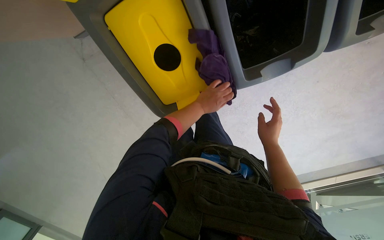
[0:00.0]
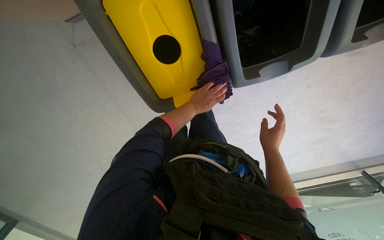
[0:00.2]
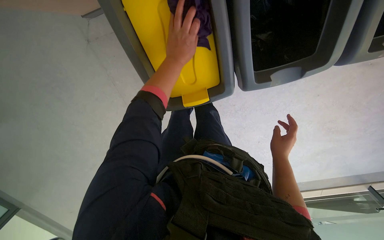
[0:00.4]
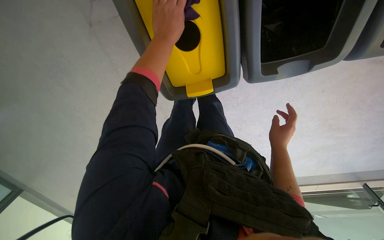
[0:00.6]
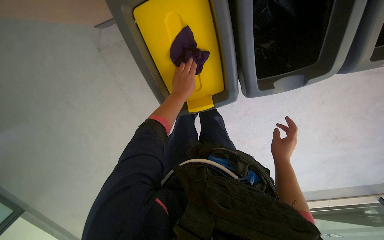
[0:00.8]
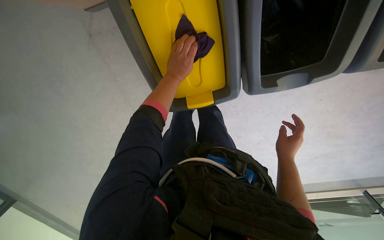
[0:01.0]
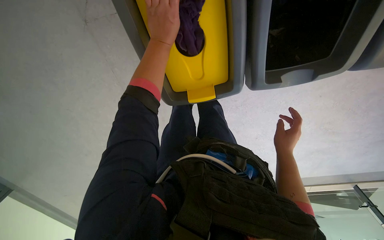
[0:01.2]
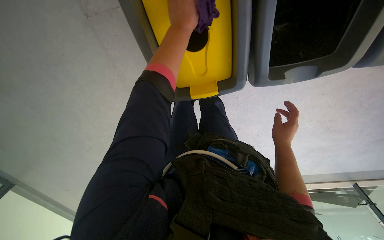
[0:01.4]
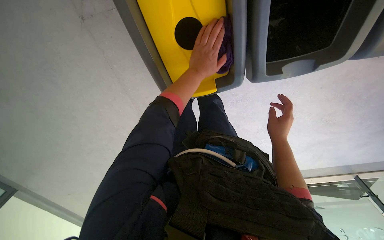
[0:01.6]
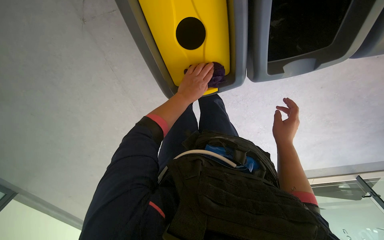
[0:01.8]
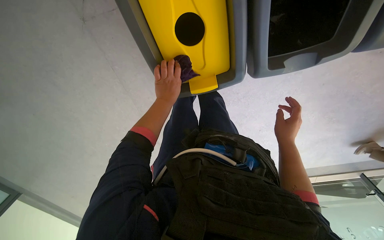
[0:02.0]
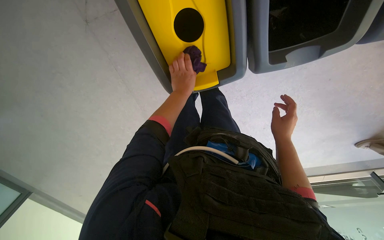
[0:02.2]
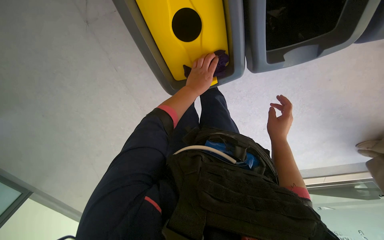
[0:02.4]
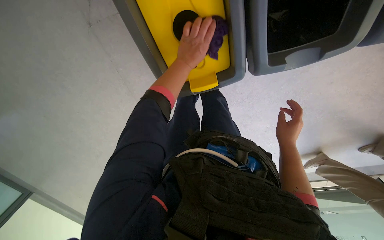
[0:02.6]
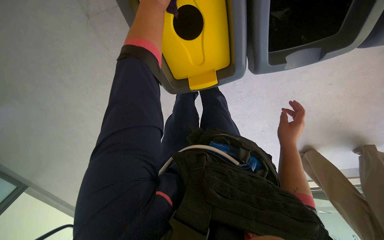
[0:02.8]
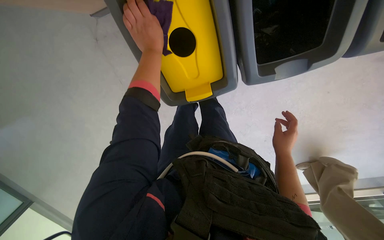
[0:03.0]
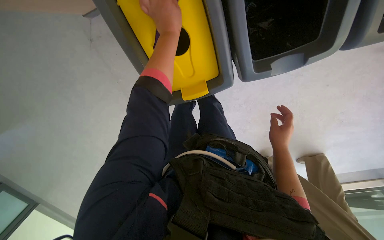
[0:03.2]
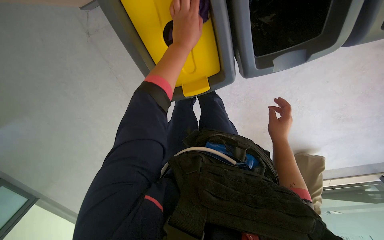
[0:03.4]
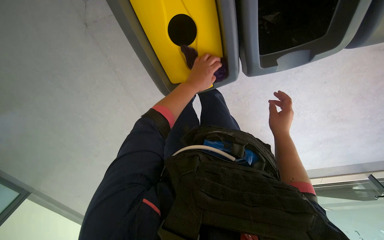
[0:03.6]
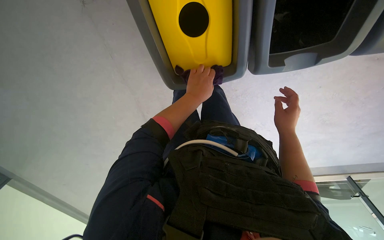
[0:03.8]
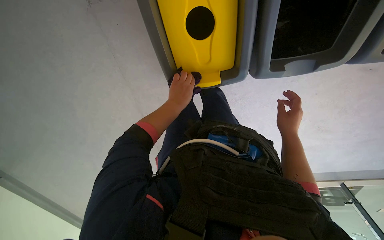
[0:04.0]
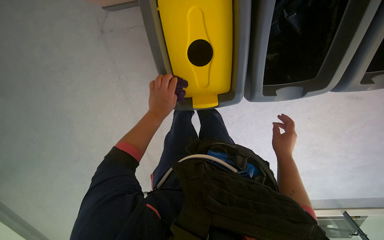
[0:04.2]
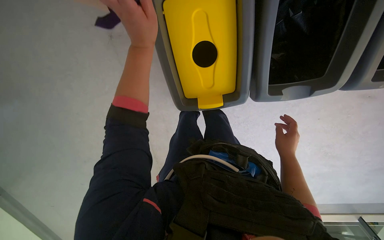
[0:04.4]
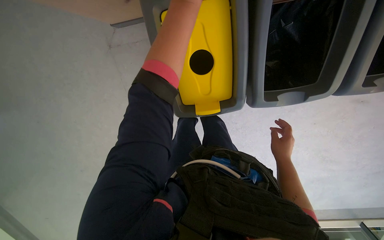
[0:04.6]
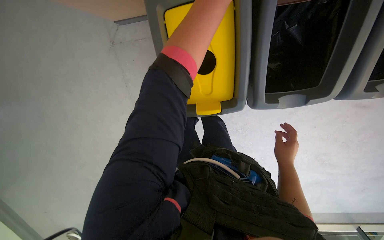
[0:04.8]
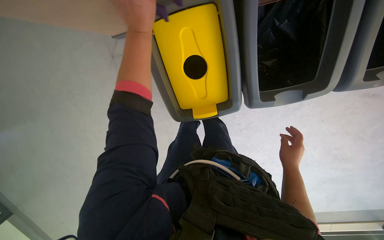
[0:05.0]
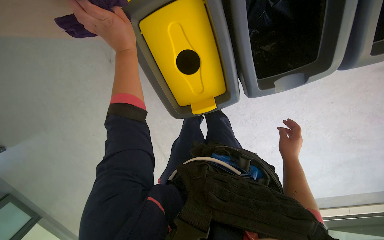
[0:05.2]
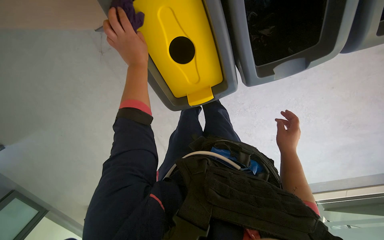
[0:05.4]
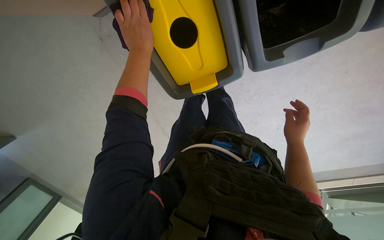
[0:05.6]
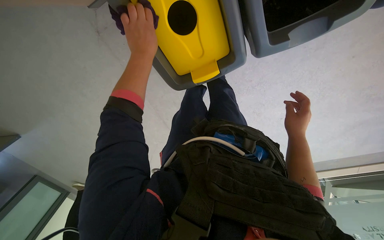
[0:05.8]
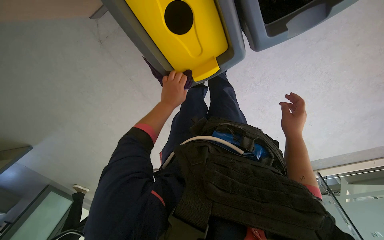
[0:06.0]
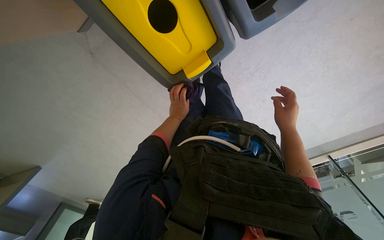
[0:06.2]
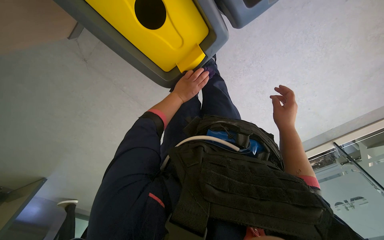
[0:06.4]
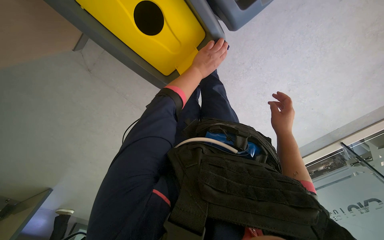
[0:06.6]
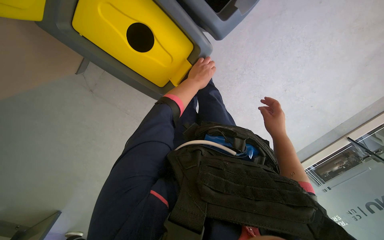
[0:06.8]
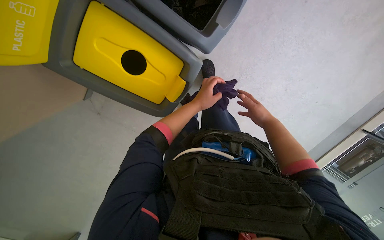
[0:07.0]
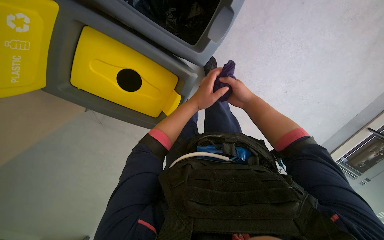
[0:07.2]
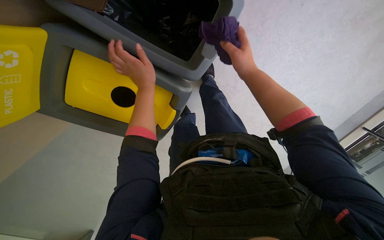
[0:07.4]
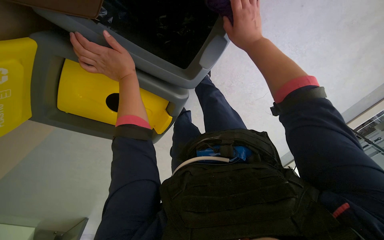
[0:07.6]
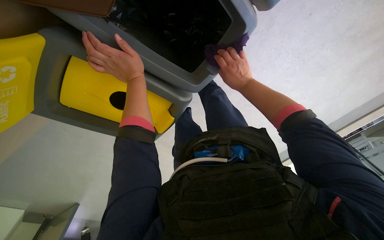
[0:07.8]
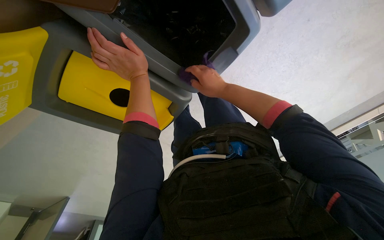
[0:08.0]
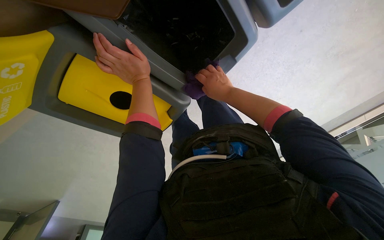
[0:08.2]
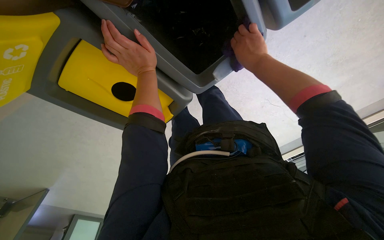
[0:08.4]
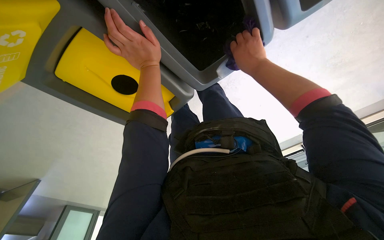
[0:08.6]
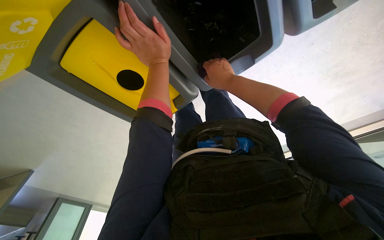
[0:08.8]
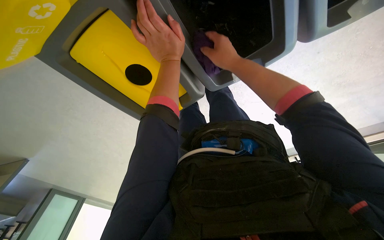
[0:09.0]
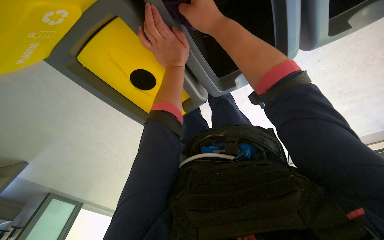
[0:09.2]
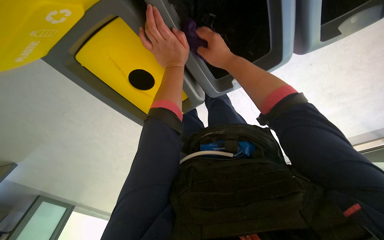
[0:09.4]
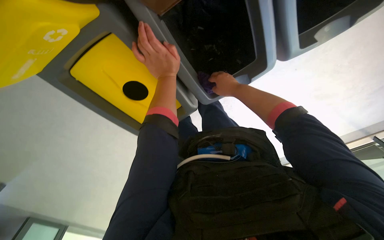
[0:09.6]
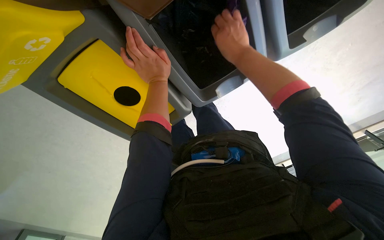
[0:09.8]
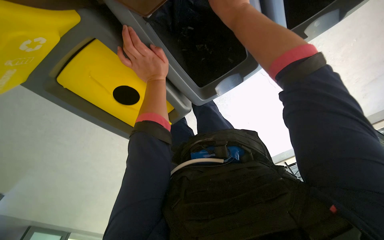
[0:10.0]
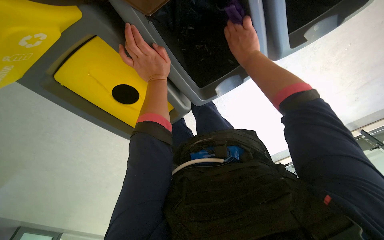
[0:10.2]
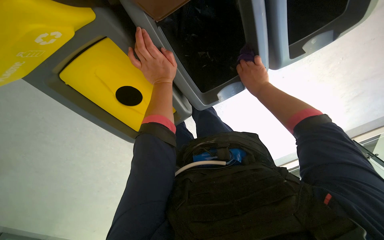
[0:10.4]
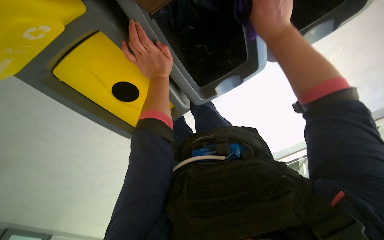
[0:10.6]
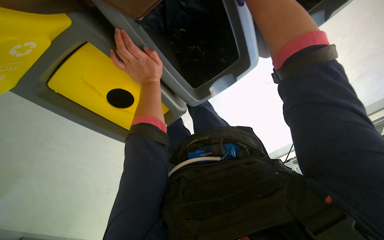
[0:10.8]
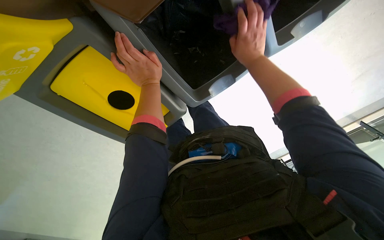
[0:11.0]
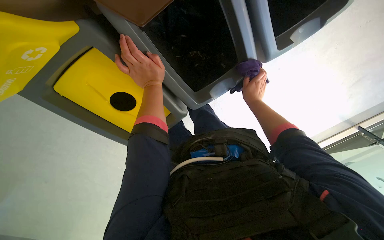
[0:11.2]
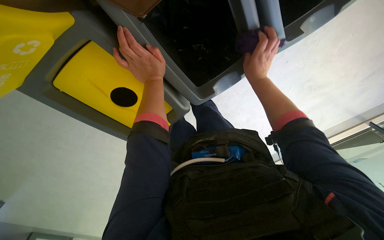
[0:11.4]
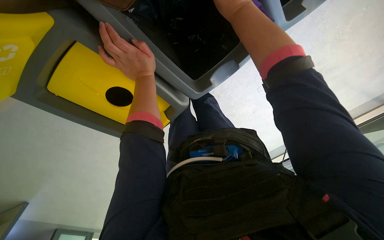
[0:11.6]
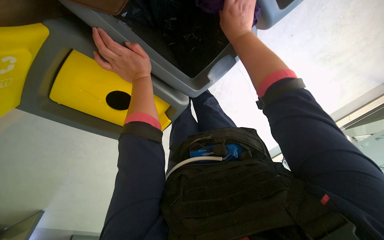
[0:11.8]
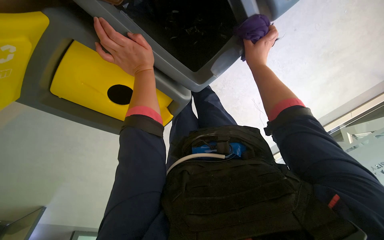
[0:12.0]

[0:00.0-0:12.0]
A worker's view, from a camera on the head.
Job: wiping surfaces.
The whole recording: Wiping recycling bins. The worker wipes the tops of the recycling bins with a cloth.
0:00.0 to 0:01.6: The left hand moves up and down the picture over some 25 cm, changing direction 3 times.
0:01.6 to 0:03.0: The left hand moves to the left, roughly 10 cm, and goes up the picture and returns, approximately 10 cm each way.
0:03.0 to 0:04.4: The left hand travels nearer to the camera by roughly 10 cm, and travels down the picture and back again, approximately 20 cm each way.
0:04.4 to 0:06.0: The view tilts approximately 10 degrees downward.
0:06.0 to 0:07.6: The scene turns approximately 40 degrees counterclockwise in the picture.
0:07.6 to 0:09.0: The right hand travels to the left and nearer to the camera by roughly 25 cm.
0:09.0 to 0:10.4: The right hand moves nearer and farther over about 25 cm, changing direction 2 times.
0:10.4 to 0:12.0: The right hand swings nearer and farther, approximately 30 cm each way, with 3 reversals.

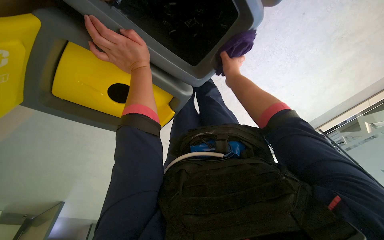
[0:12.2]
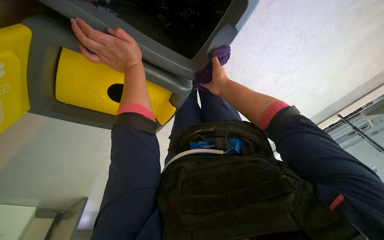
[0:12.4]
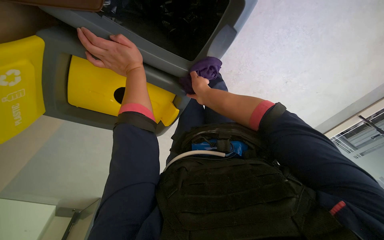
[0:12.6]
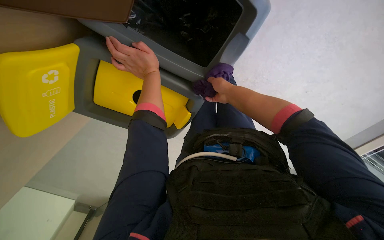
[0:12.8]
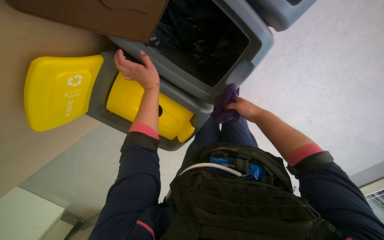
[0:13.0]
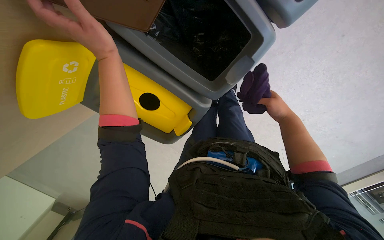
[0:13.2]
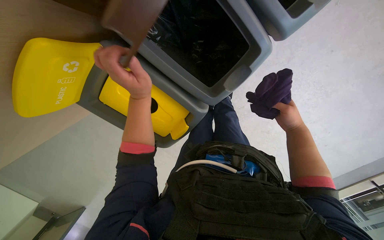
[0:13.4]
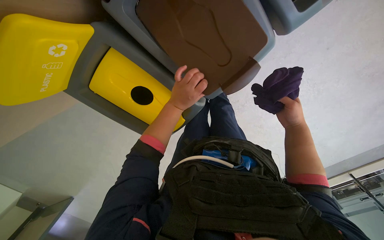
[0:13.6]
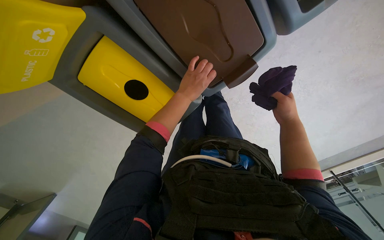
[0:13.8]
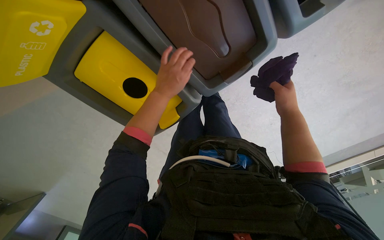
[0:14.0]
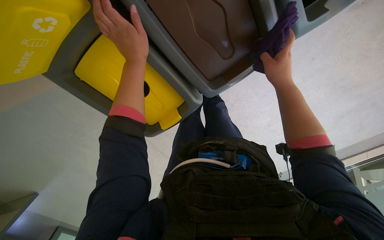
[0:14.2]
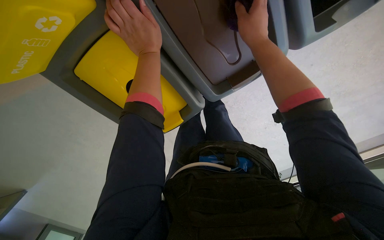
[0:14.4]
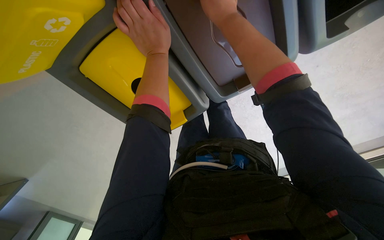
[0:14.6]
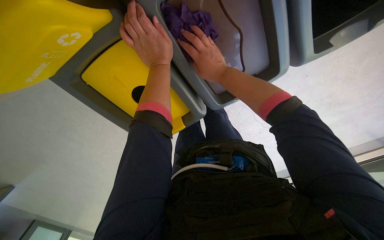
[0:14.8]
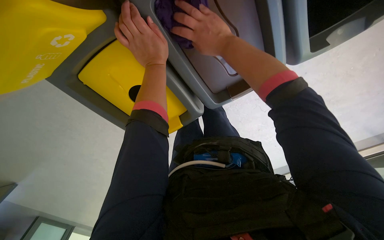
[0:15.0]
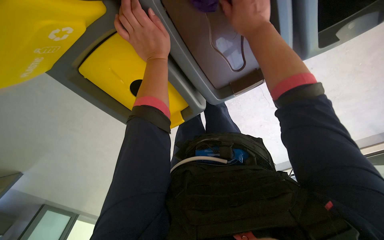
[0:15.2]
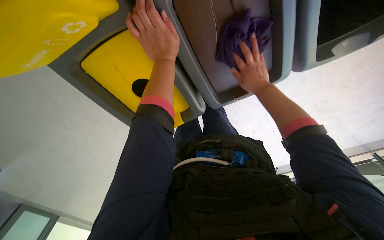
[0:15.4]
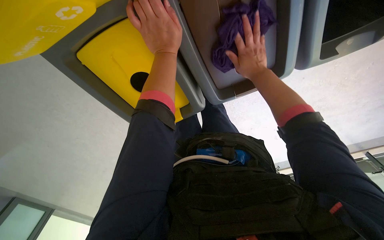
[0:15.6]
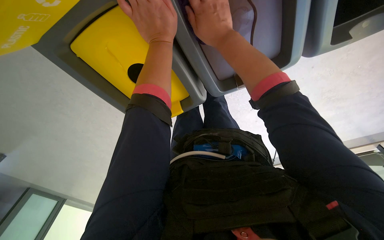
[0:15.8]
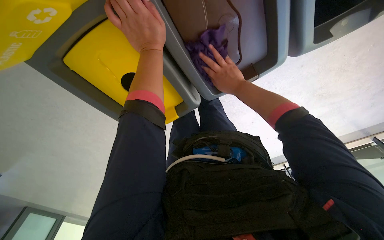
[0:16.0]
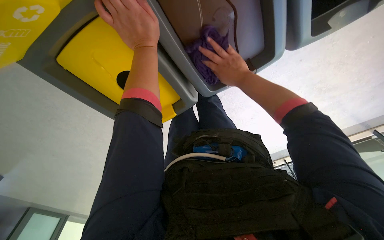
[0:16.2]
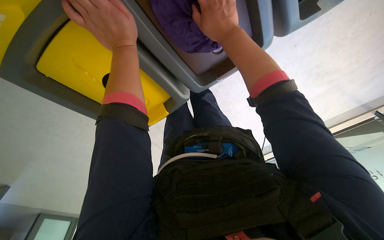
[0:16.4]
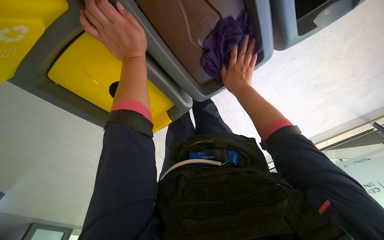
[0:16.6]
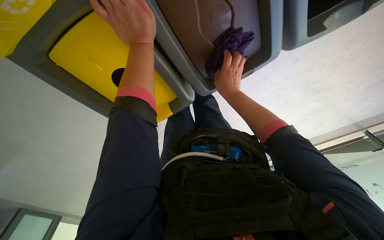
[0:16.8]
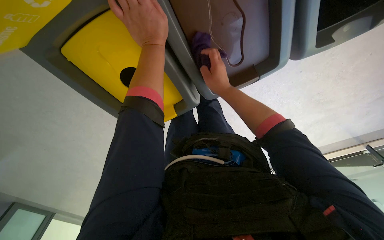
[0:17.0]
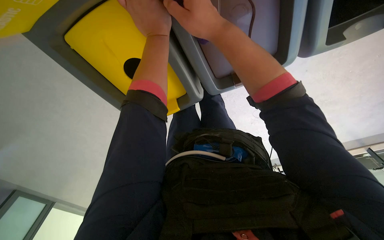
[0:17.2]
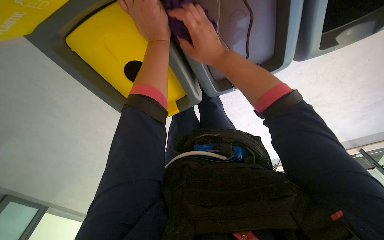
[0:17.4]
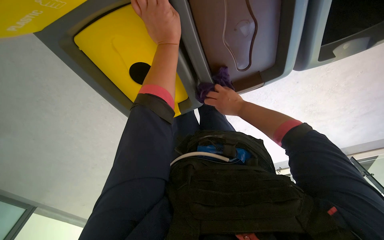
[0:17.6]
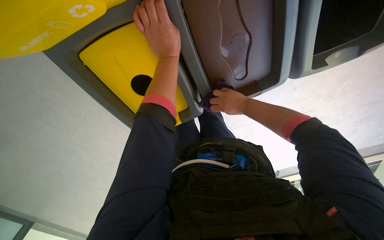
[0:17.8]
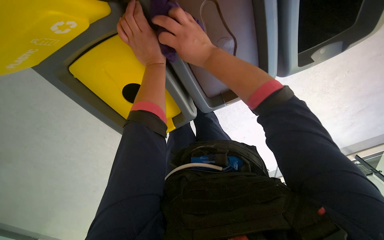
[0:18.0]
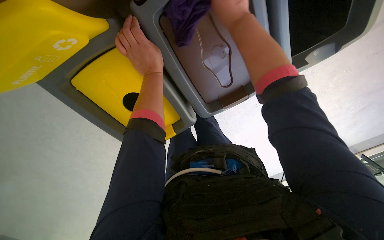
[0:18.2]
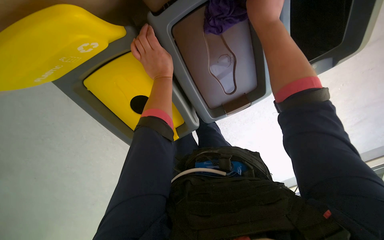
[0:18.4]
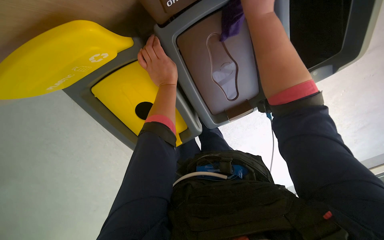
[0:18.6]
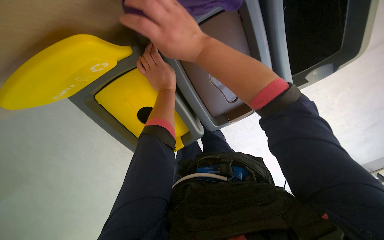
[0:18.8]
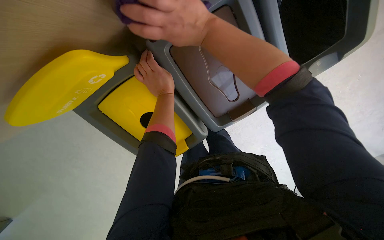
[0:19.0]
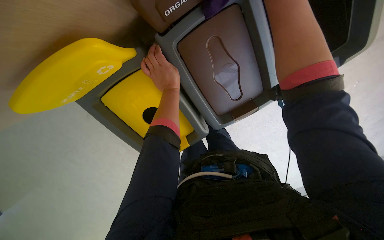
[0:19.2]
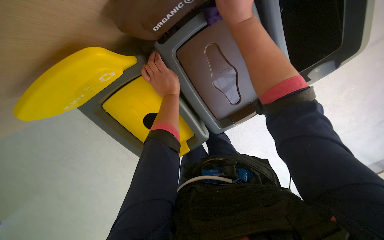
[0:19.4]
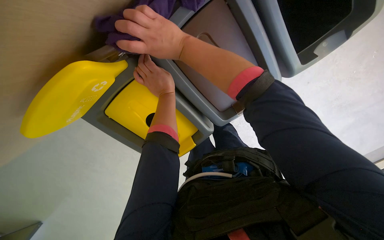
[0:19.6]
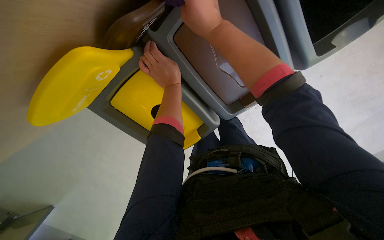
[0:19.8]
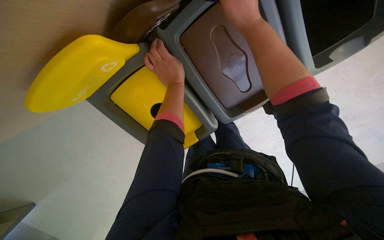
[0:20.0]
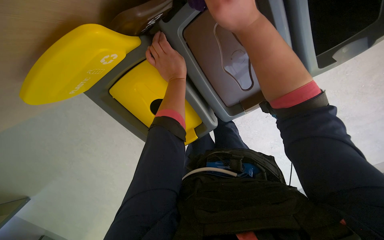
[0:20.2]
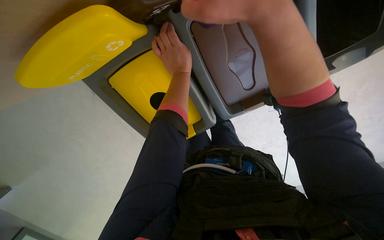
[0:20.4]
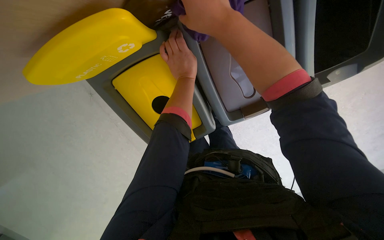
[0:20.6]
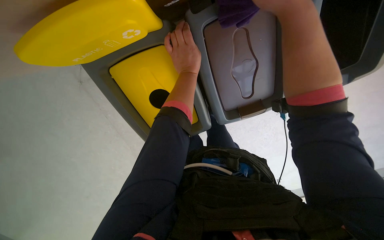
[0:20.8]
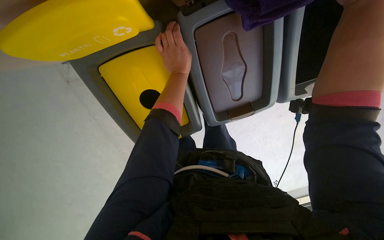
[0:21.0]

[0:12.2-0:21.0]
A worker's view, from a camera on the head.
Job: wiping surfaces.
The whole recording: Wiping recycling bins. The worker wipes the tops of the recycling bins with a cloth.
0:12.2 to 0:13.6: The right hand shifts about 20 cm to the right. The left hand goes about 10 cm down the picture, and goes nearer to the camera and returns, roughly 15 cm each way.
0:13.6 to 0:15.2: The right hand goes approximately 40 cm up the picture, nearer to the camera and to the left, while the left hand moves up the picture, about 10 cm.
0:15.2 to 0:16.6: The right hand swings nearer and farther, some 15 cm each way, with 4 reversals.
0:16.6 to 0:18.0: The right hand goes nearer and farther, approximately 25 cm each way, reversing 2 times.
0:18.0 to 0:19.6: The right hand moves up and down the picture over about 20 cm, changing direction 3 times.
